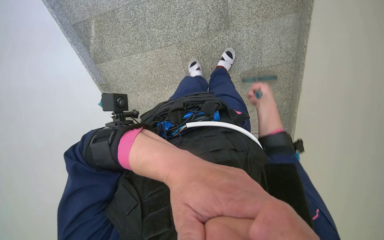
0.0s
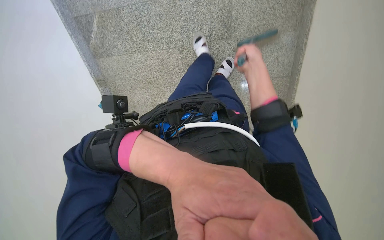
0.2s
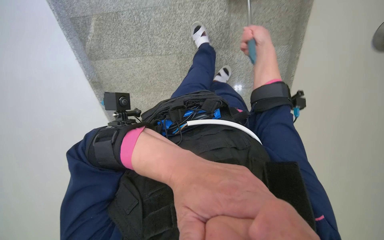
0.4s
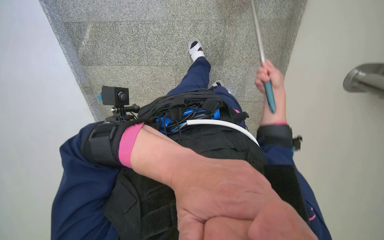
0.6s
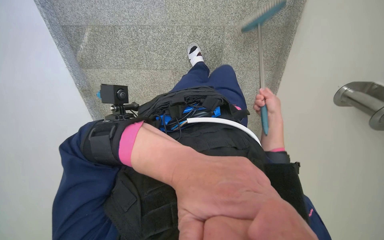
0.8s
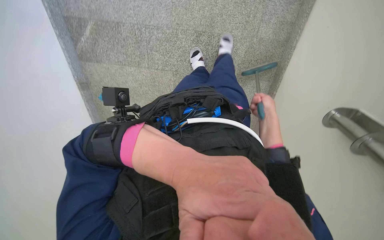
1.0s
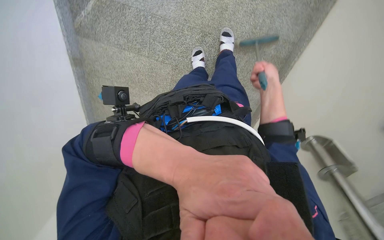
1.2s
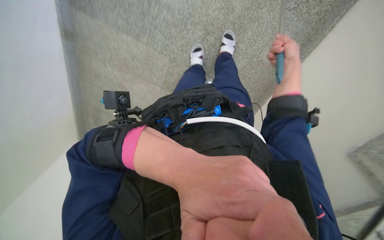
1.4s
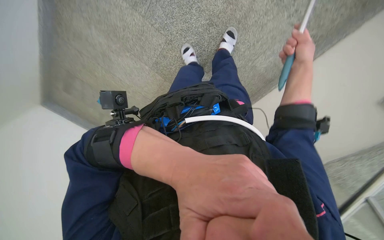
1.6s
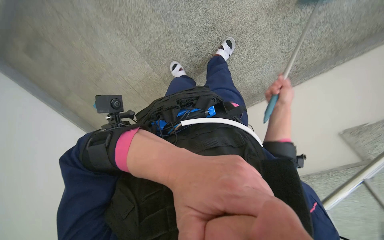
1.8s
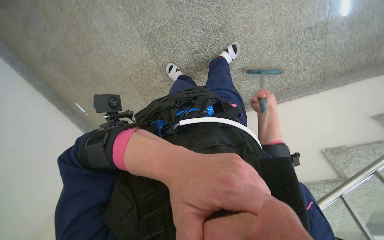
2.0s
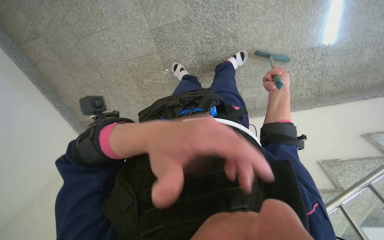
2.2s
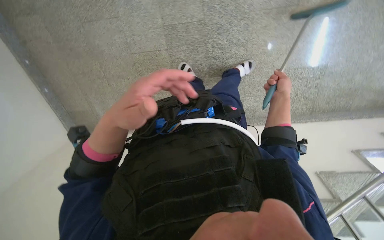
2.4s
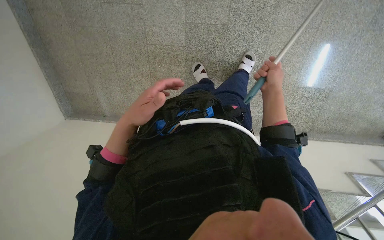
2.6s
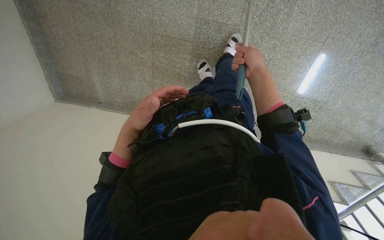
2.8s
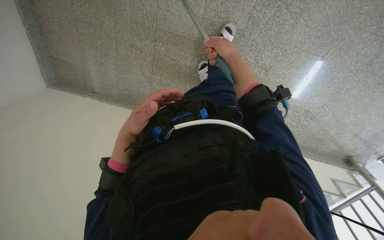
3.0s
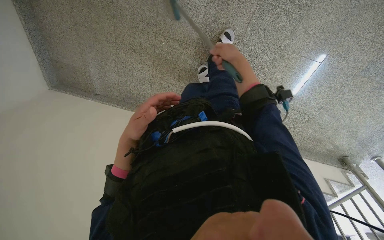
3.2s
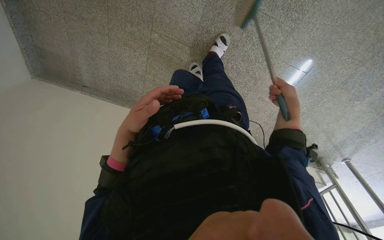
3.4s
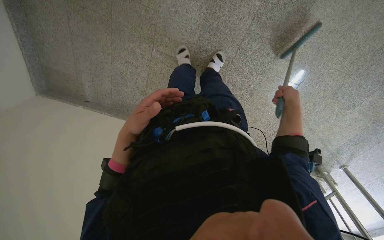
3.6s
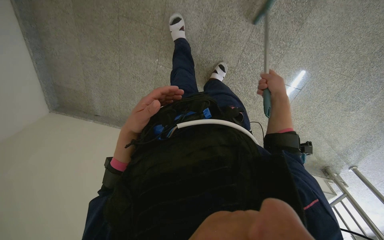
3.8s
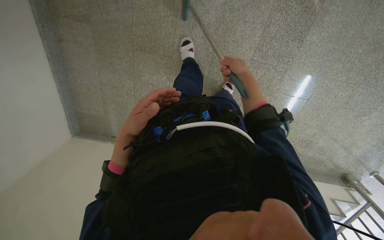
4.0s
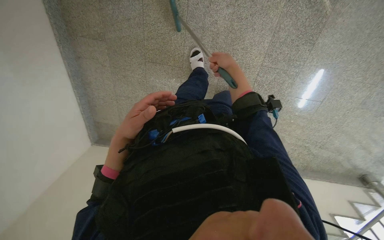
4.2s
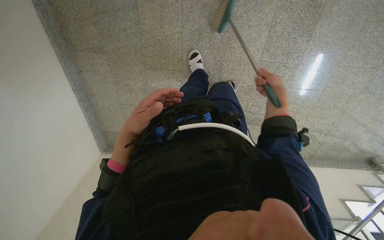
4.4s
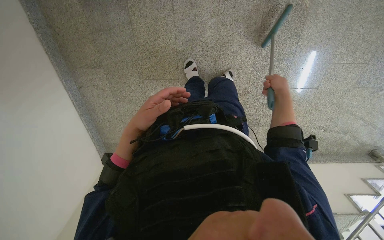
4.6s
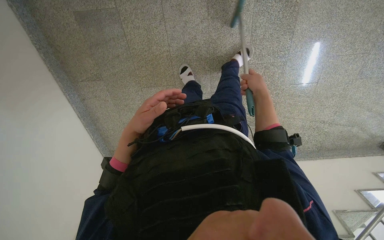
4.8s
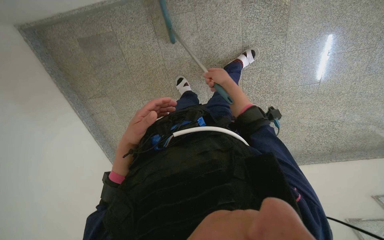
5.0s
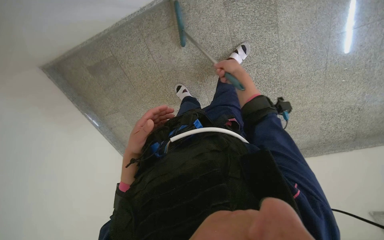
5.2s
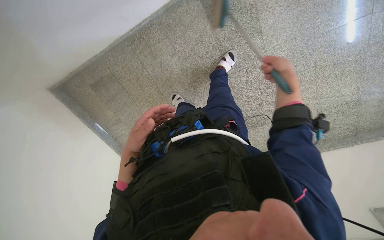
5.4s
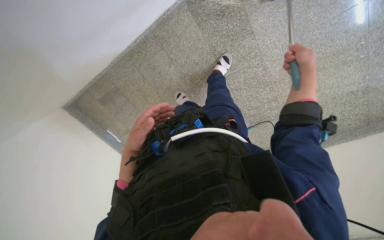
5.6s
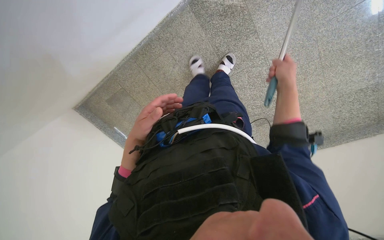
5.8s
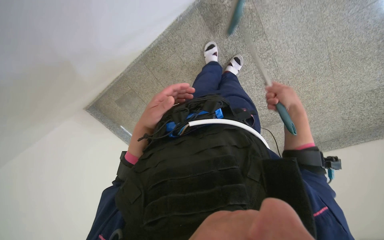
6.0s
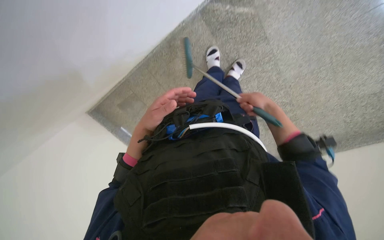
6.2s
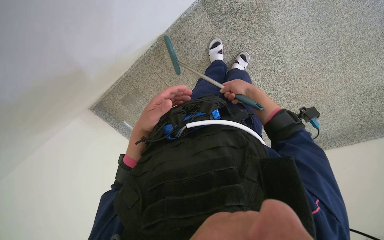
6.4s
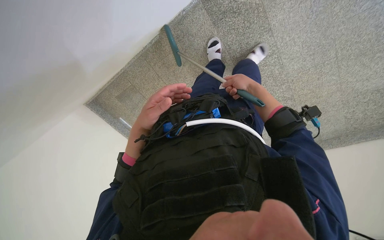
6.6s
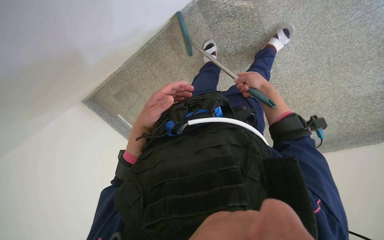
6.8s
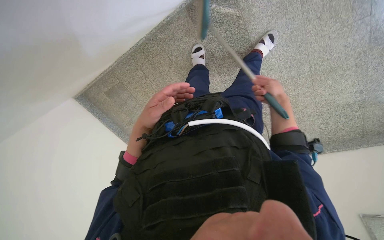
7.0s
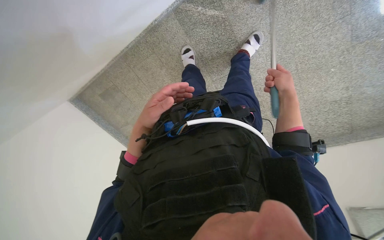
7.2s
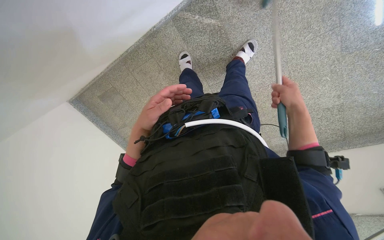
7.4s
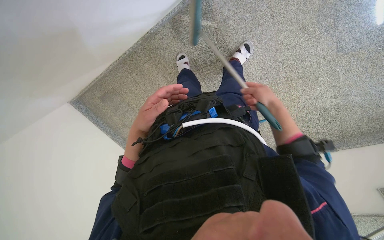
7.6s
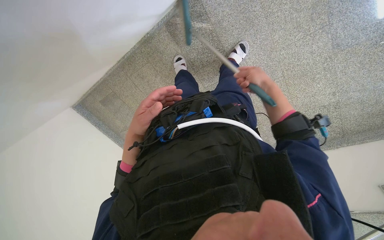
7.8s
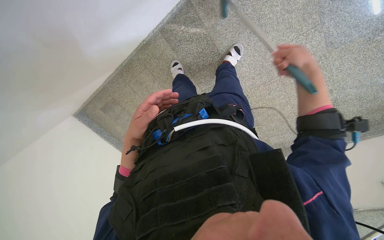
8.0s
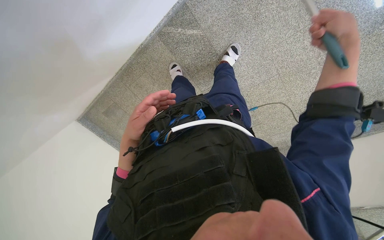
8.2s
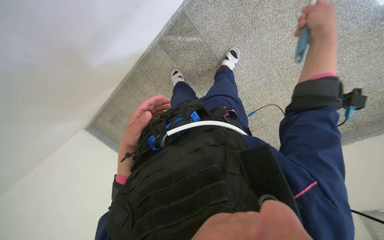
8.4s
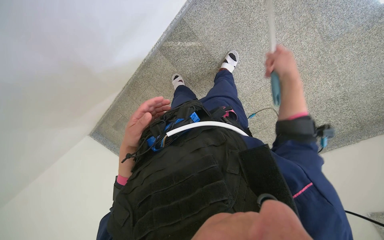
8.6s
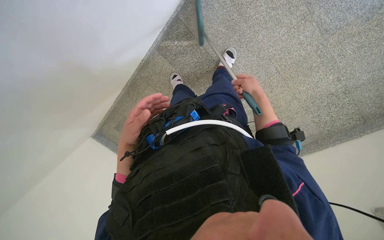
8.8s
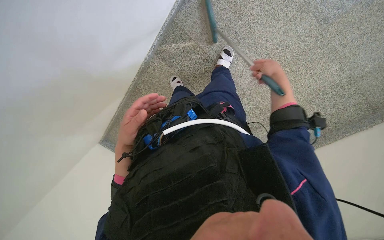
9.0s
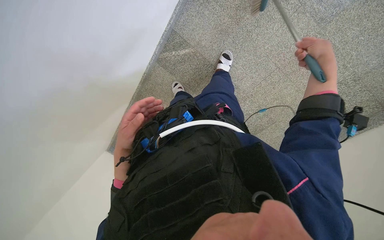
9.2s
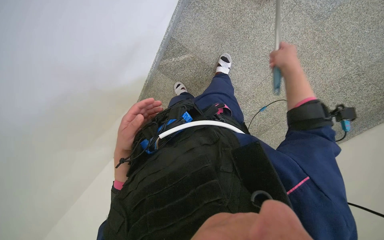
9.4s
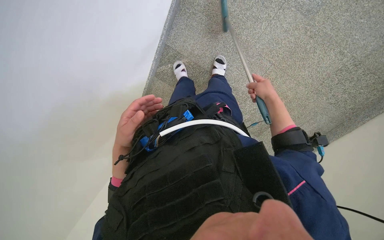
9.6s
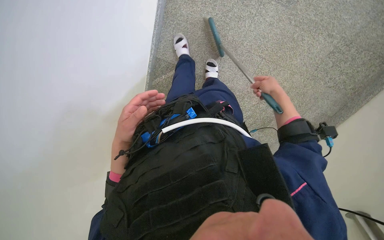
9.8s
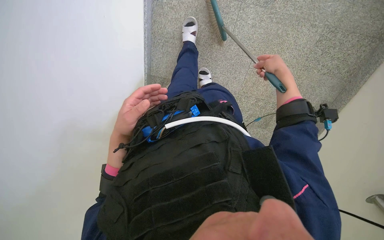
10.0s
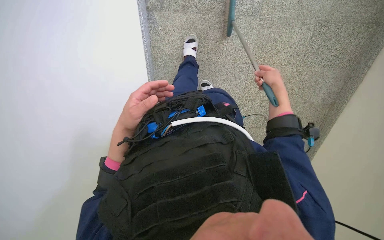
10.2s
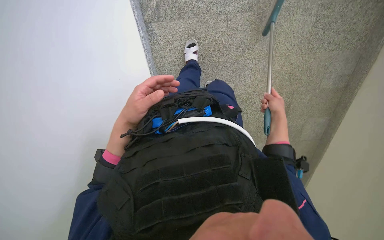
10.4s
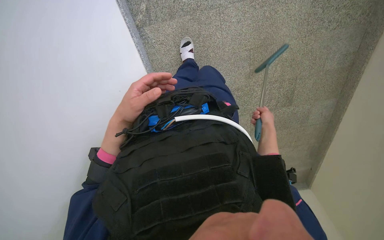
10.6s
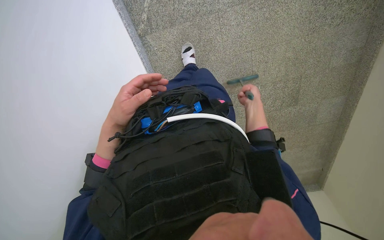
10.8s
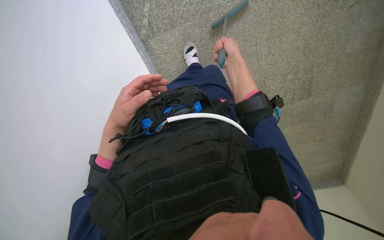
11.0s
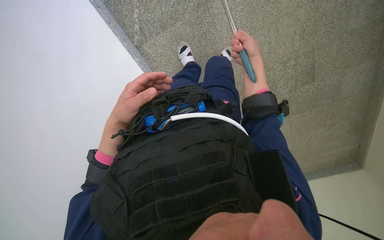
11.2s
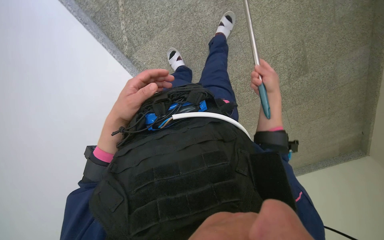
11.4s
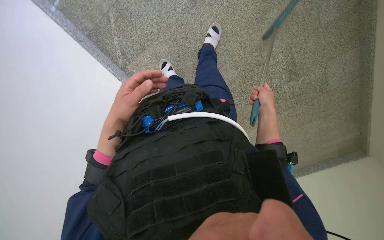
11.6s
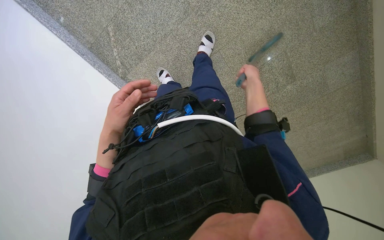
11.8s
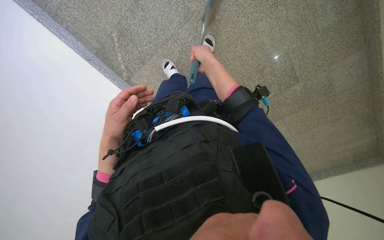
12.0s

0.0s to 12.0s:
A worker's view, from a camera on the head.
Job: sweeping floor.
The whole recording: Sweeping stairs with broom. The worker sweeps the stairs with a broom.
0.0s to 1.6s: The wearer moves about 40 cm. The camera sweeps to the right, by about 30 degrees. Everything in view rotates some 40 degrees clockwise.
1.6s to 3.0s: The head travels roughly 50 cm. The view pans to the right by about 35 degrees. The scene rotates clockwise by about 55 degrees.
3.0s to 4.4s: The wearer moves roughly 50 cm.
4.4s to 6.0s: The head travels approximately 70 cm. The camera sweeps to the left, by about 25 degrees. The scene rotates counterclockwise by about 25 degrees.
6.0s to 7.6s: The right hand goes to the left and returns, about 15 cm each way.
7.6s to 9.0s: The right hand reaches approximately 15 cm nearer to the camera, then returns.
9.0s to 10.4s: The view pans to the left by roughly 15 degrees. The scene turns approximately 45 degrees counterclockwise in the picture.
10.4s to 12.0s: The head travels to the right, roughly 50 cm. The view pans to the left by some 20 degrees. Everything in view rotates some 25 degrees counterclockwise.

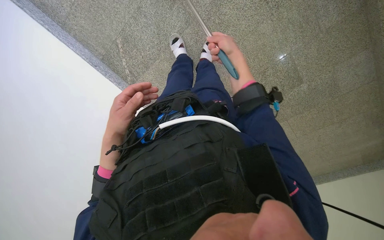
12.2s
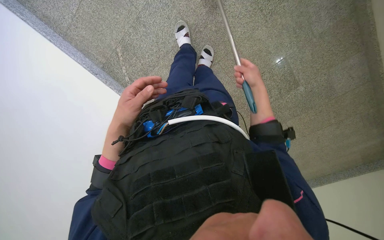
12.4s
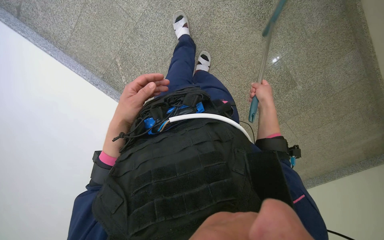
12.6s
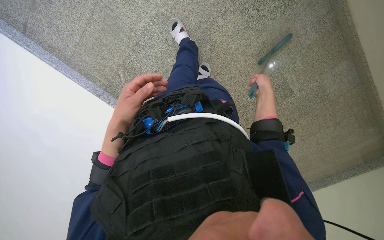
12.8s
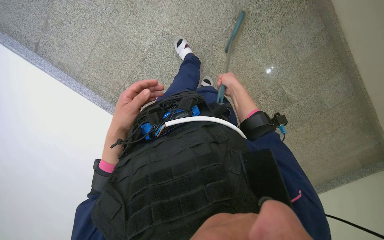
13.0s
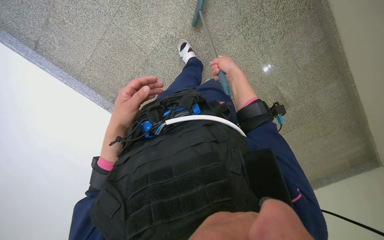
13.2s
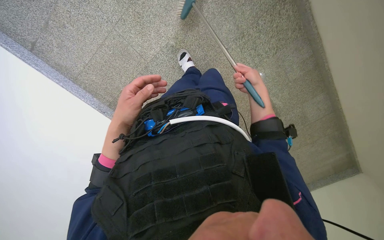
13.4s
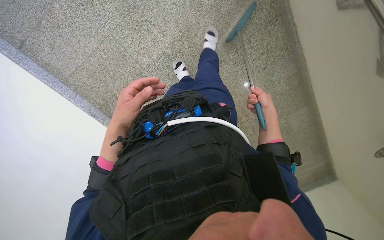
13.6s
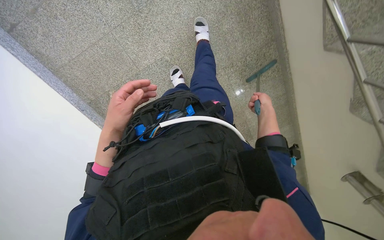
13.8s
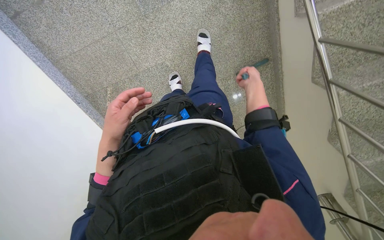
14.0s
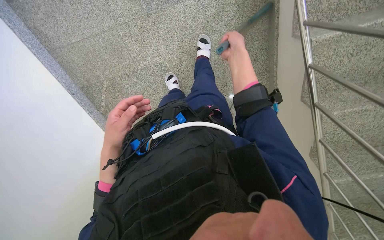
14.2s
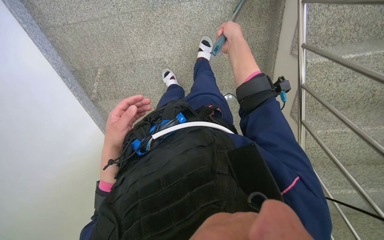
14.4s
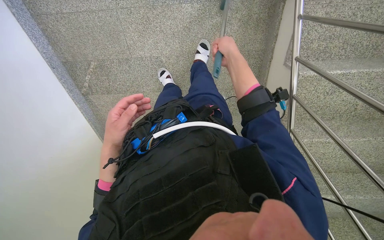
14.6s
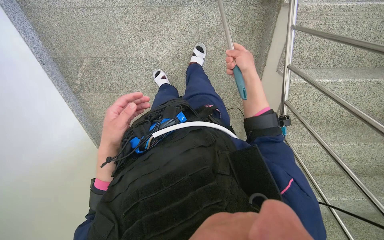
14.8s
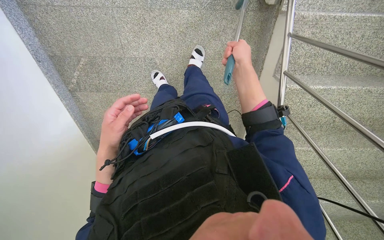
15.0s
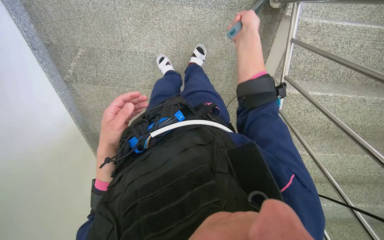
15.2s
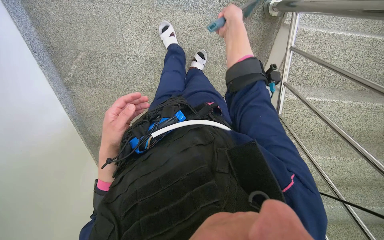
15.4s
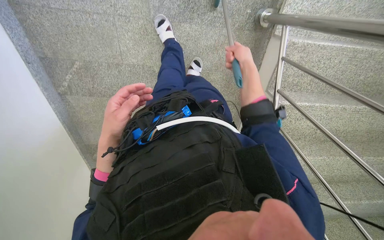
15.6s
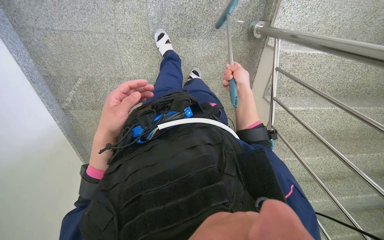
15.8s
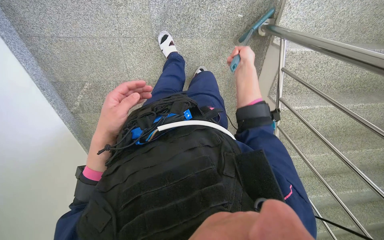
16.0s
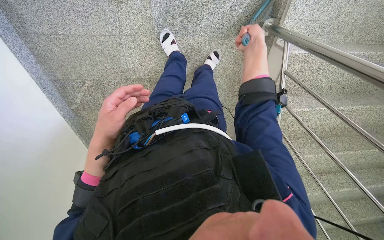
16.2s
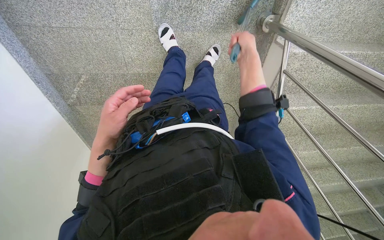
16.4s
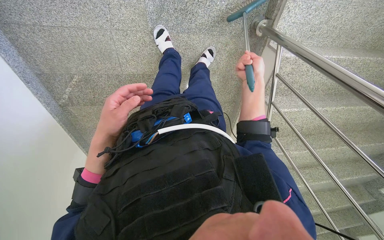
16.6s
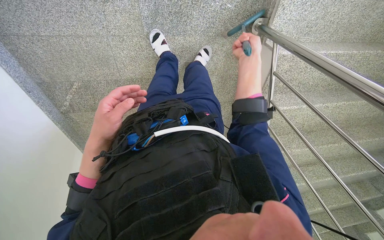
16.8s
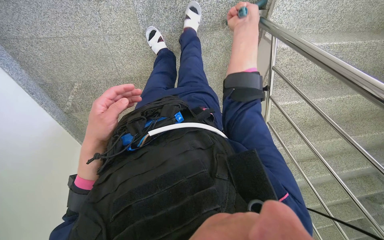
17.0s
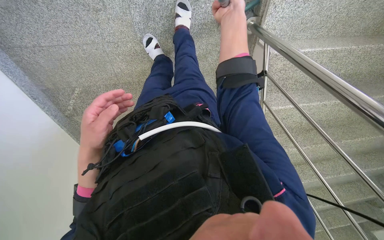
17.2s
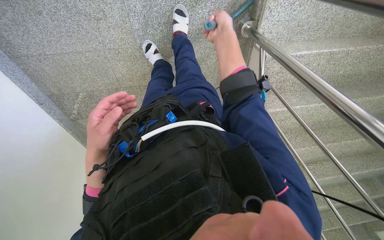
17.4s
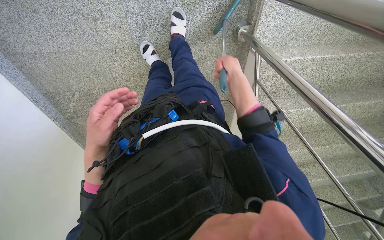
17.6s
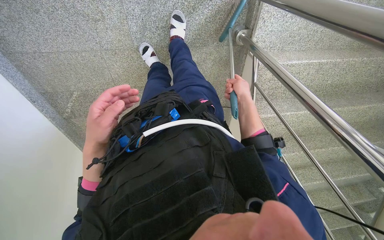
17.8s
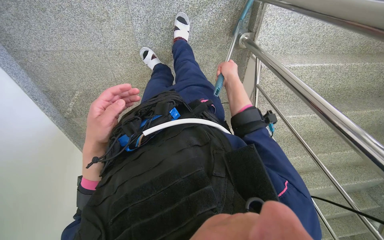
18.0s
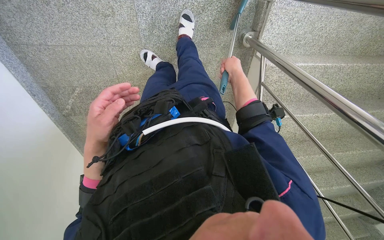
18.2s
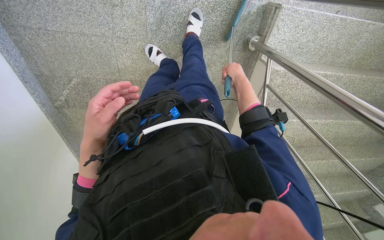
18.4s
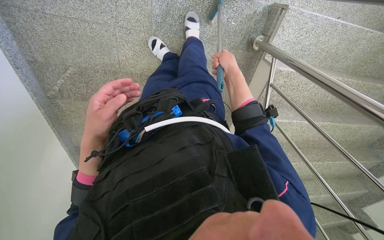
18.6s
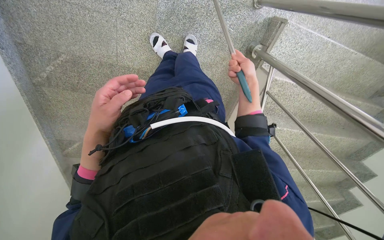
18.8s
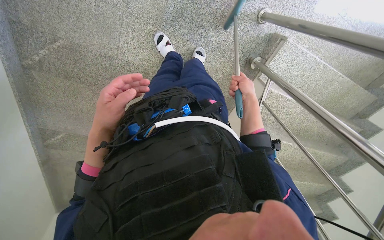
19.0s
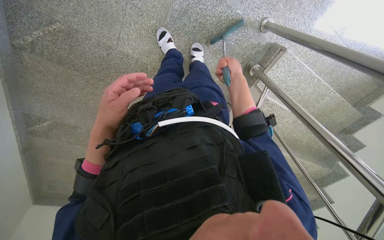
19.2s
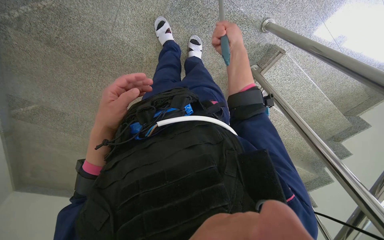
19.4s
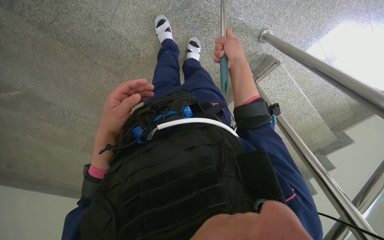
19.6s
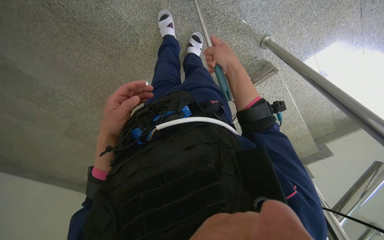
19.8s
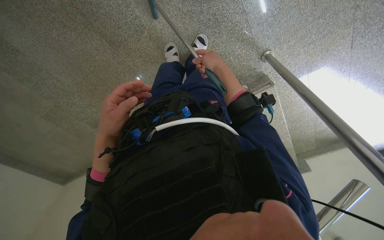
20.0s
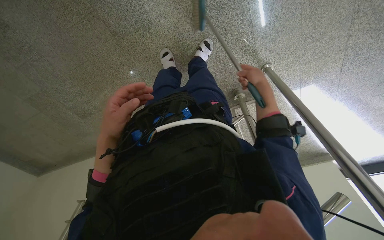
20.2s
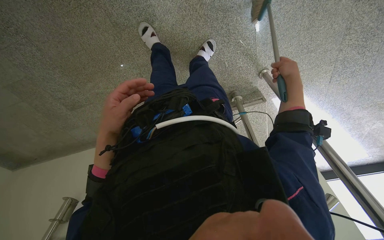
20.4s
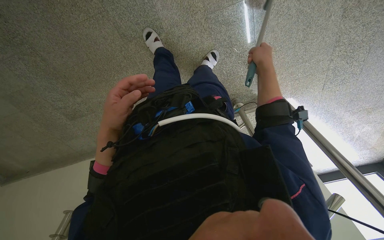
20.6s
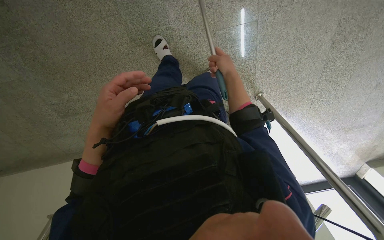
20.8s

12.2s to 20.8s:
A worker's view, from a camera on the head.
Job: sweeping floor.
The whole recording: Sweeping stairs with broom. The worker sweeps the stairs with a broom.
13.6s to 15.0s: The camera sweeps to the right, by roughly 20 degrees. The scene turns about 30 degrees clockwise in the picture. The right hand moves up the picture and nearer to the camera, about 60 cm.
15.0s to 16.6s: The right hand goes up and down the picture, roughly 15 cm each way, reversing 3 times.
16.6s to 18.0s: The right hand travels up the picture and back again, some 20 cm each way.
18.0s to 19.4s: The view swings approximately 20 degrees to the right. Everything in view rotates approximately 25 degrees clockwise. The right hand shifts approximately 10 cm nearer to the camera.
19.4s to 20.8s: The camera is carried about 40 cm. The camera sweeps to the right, by approximately 30 degrees. Everything in view rotates approximately 30 degrees clockwise.
